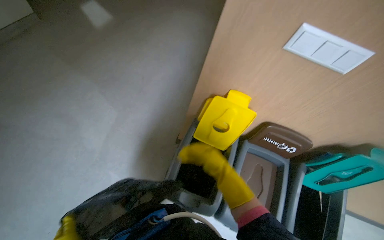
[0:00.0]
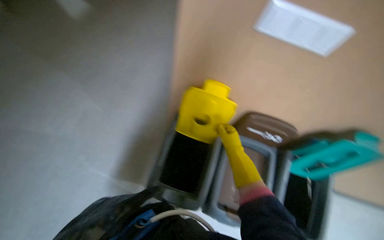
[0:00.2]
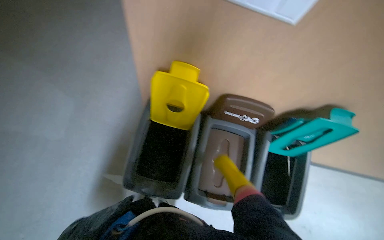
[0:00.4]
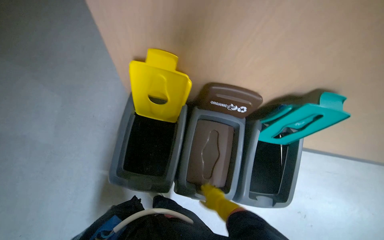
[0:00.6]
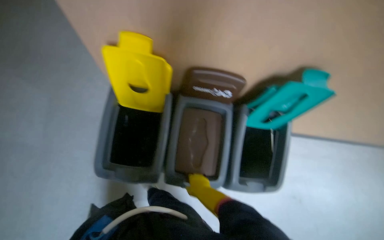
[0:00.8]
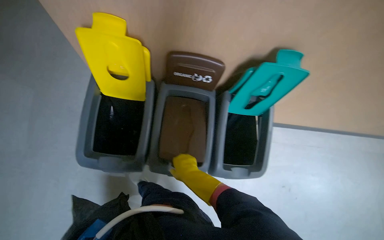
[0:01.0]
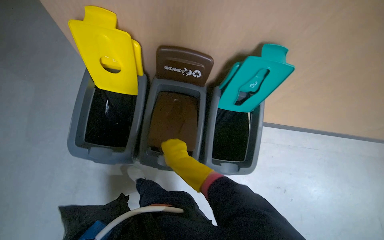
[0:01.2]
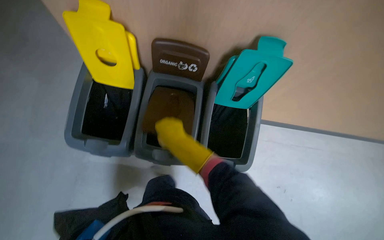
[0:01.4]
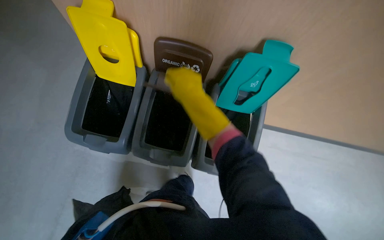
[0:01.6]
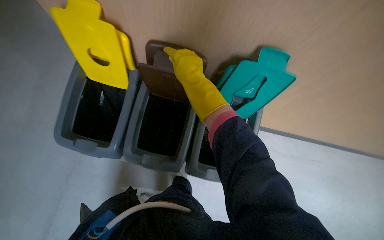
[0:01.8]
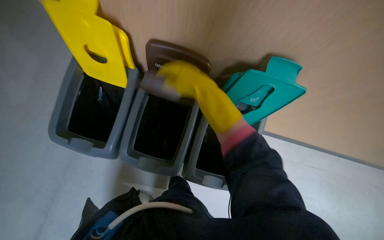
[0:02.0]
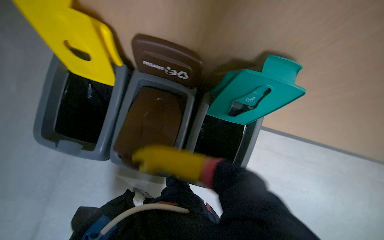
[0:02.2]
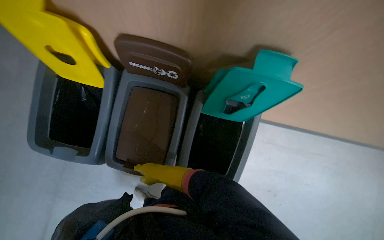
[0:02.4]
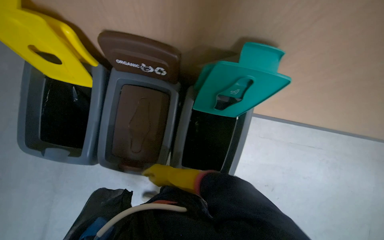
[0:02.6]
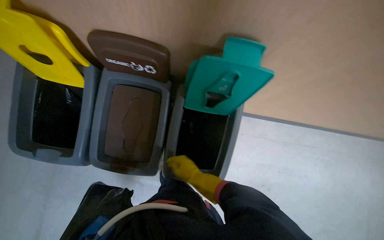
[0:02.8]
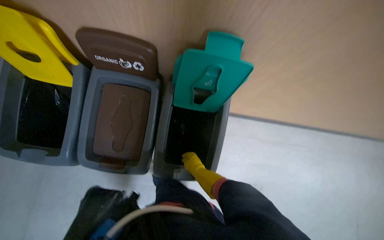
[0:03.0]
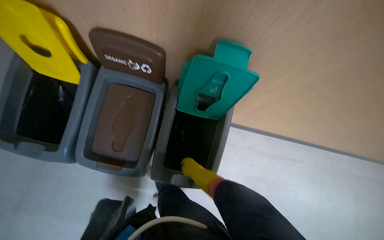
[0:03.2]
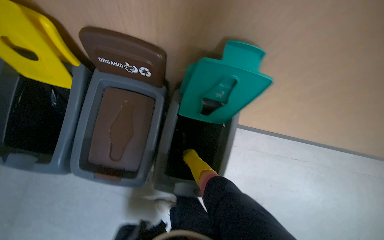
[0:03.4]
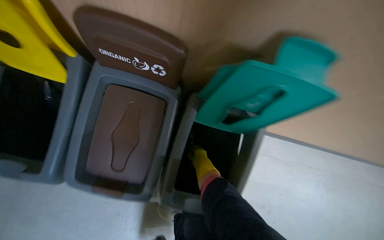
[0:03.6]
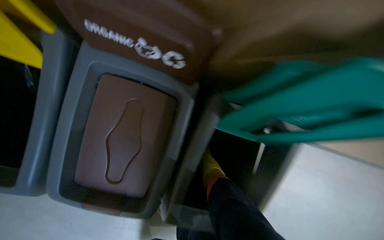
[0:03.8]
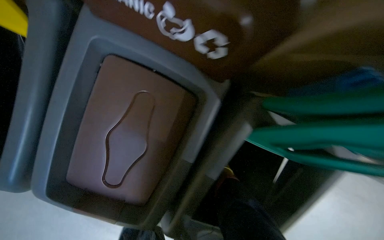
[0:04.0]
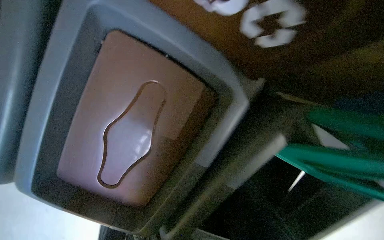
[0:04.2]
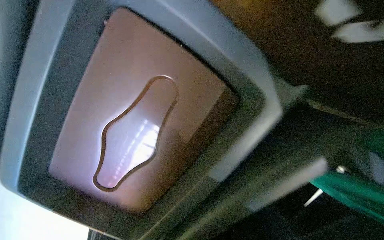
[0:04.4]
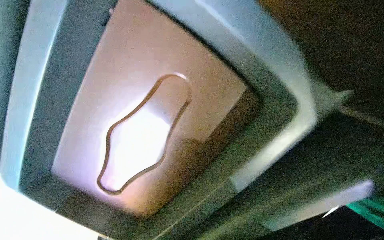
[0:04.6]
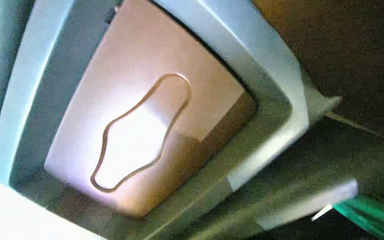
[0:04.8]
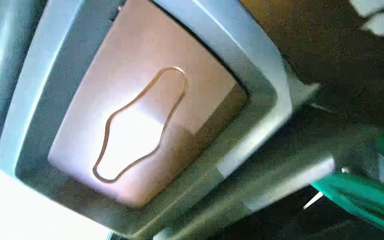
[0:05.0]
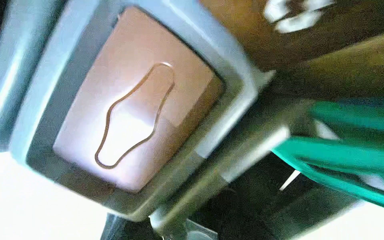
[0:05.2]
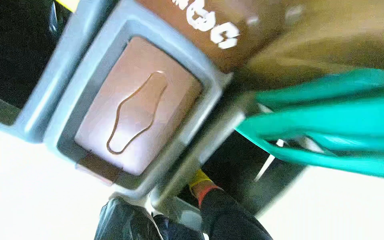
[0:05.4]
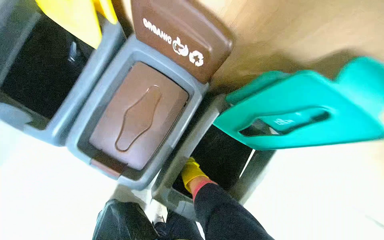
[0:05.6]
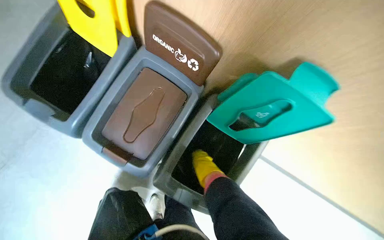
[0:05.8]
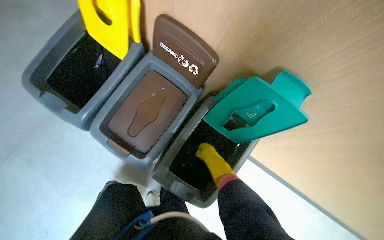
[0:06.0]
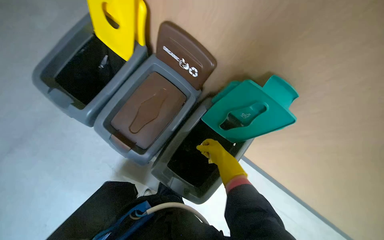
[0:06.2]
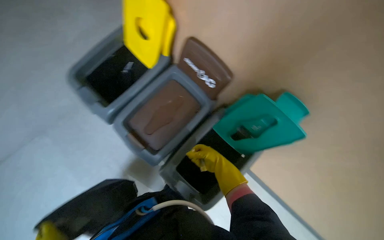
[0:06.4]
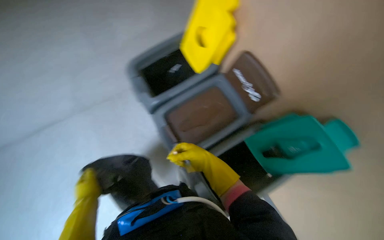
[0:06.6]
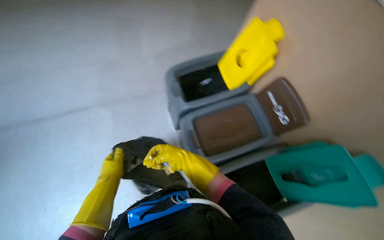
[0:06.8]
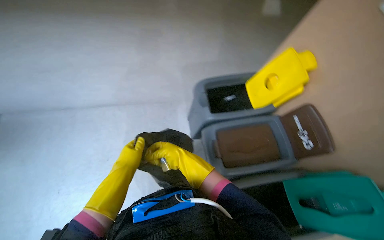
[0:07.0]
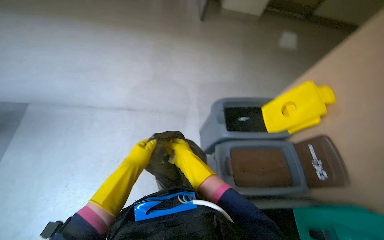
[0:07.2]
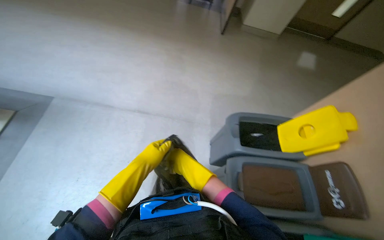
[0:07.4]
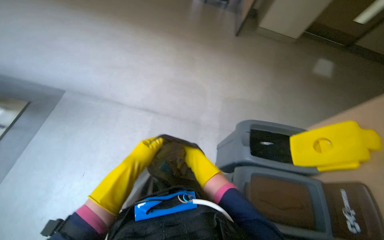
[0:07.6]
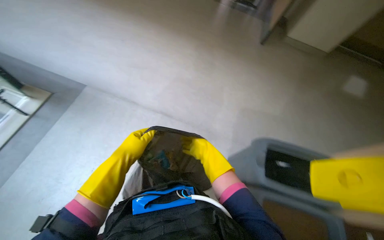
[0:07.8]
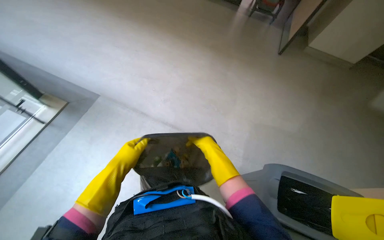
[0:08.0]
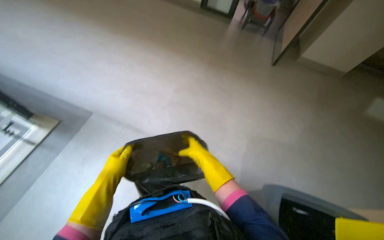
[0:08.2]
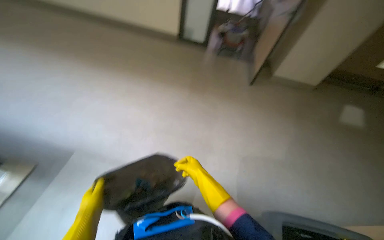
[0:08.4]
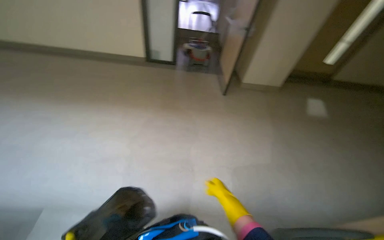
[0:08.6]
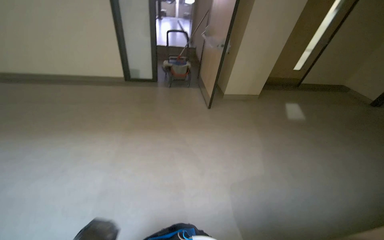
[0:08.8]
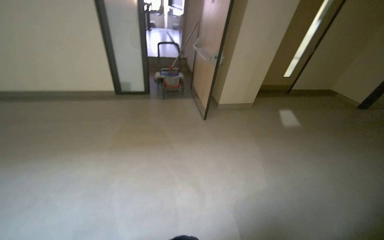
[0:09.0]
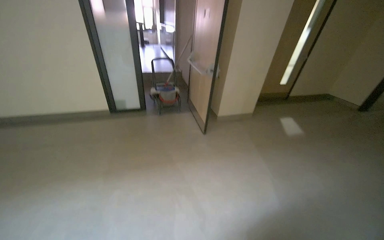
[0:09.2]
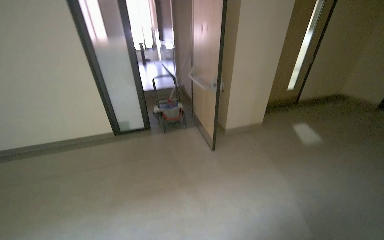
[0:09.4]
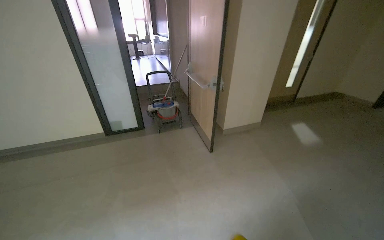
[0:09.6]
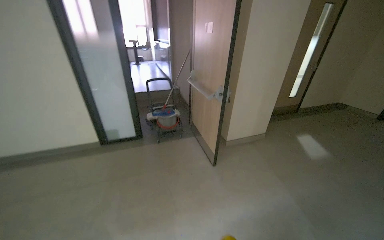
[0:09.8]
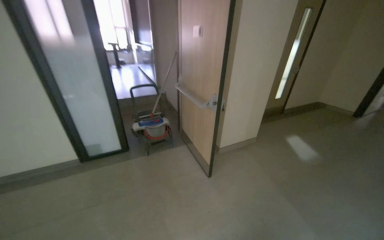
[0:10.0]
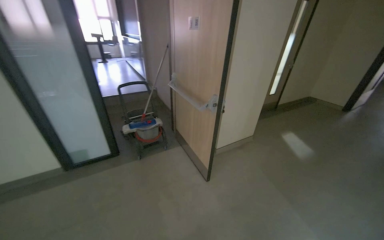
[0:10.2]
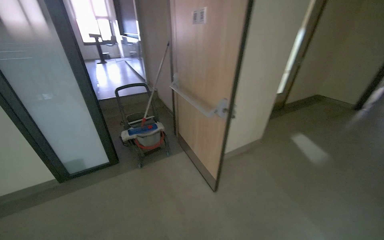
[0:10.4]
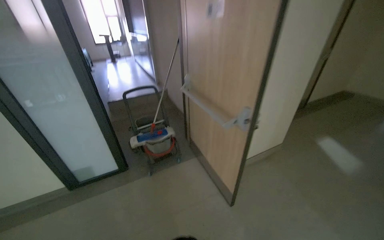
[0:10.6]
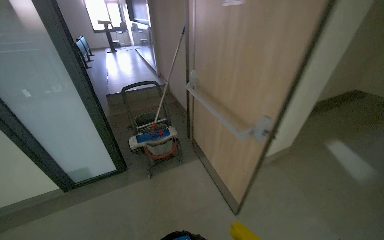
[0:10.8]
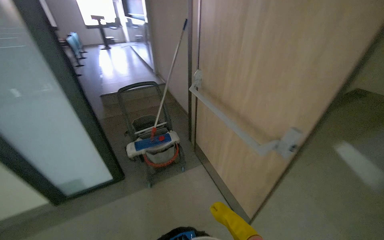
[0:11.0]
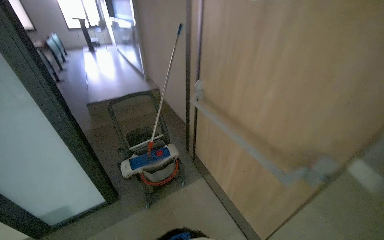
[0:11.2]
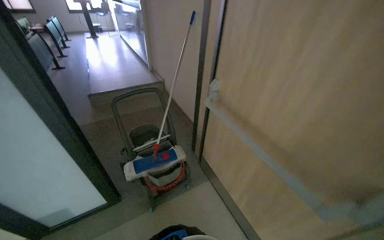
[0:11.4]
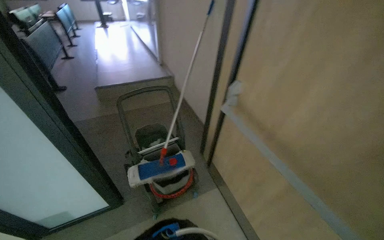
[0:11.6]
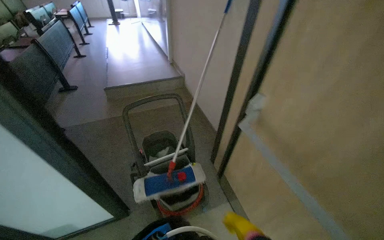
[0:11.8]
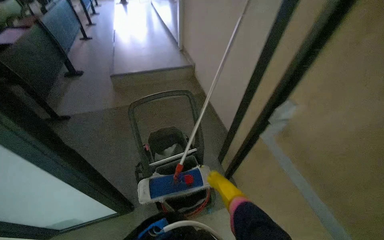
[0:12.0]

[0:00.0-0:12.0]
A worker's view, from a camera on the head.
Job: managing trash.
The whole recording: Collecting and sorting trash into bins. The worker collects a trash bag and sorts its contents into recycling bins.
0:00.0 to 0:01.6: The camera is carried to the right, roughly 60 cm. The camera pitches downward, by about 15 degrees.
0:01.6 to 0:03.0: The right hand is displaced farther from the camera and down the picture by roughly 35 cm.
0:03.0 to 0:04.4: The wearer moves about 60 cm. The view tilts about 15 degrees downward. Everything in view rotates approximately 25 degrees clockwise.
0:06.0 to 0:07.6: The head turns to the left by about 70 degrees. The camera pitches upward, by some 30 degrees.
0:09.0 to 0:10.4: The wearer moves about 1 m.
0:10.4 to 0:12.0: The camera travels about 1.5 m. The view tips downward by approximately 15 degrees.

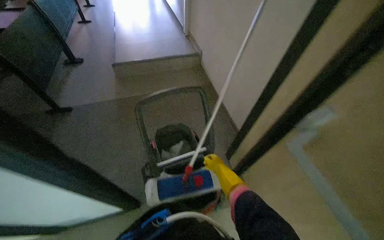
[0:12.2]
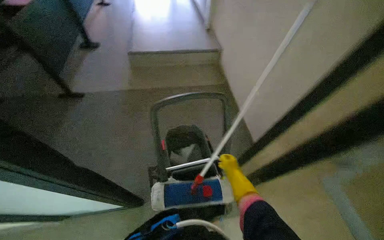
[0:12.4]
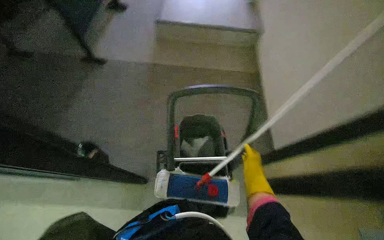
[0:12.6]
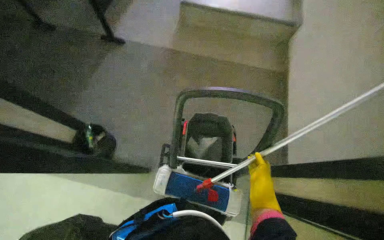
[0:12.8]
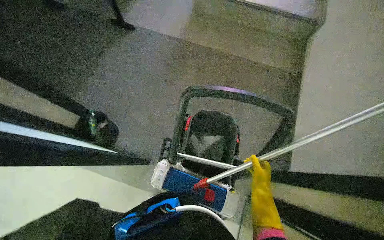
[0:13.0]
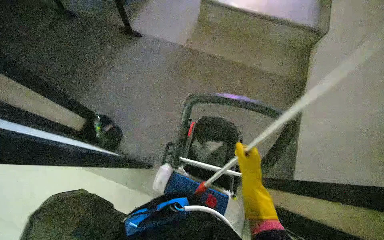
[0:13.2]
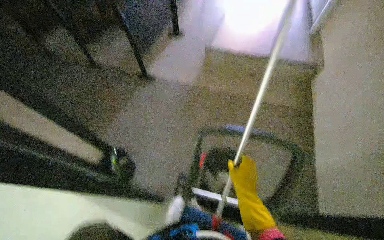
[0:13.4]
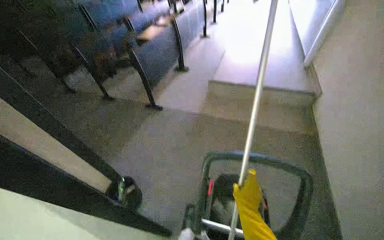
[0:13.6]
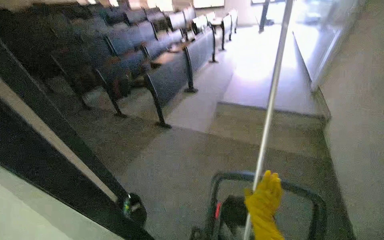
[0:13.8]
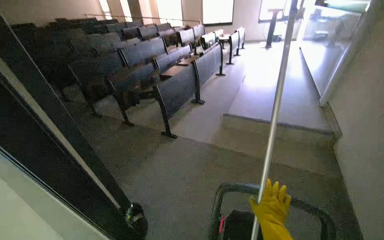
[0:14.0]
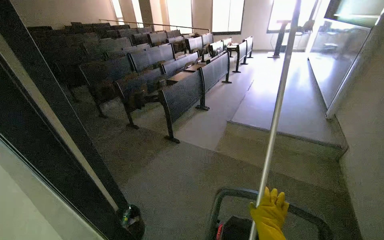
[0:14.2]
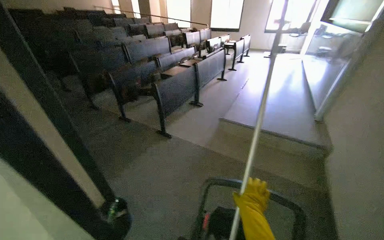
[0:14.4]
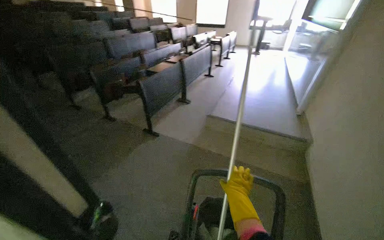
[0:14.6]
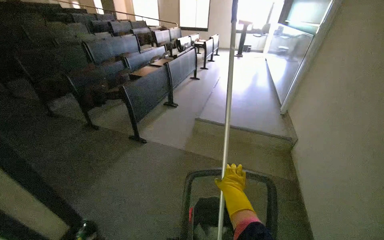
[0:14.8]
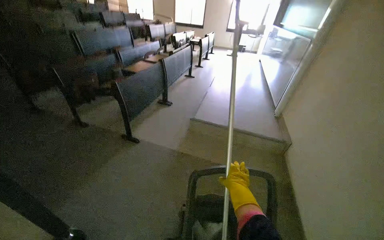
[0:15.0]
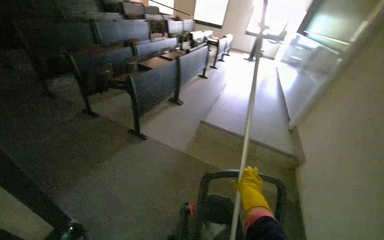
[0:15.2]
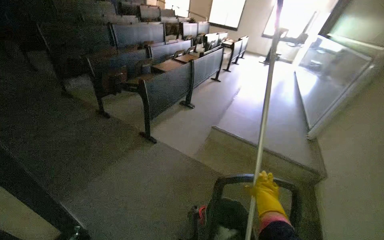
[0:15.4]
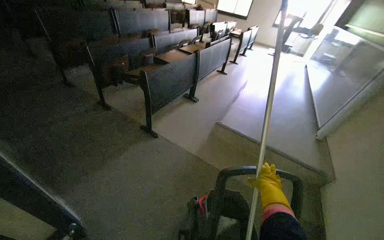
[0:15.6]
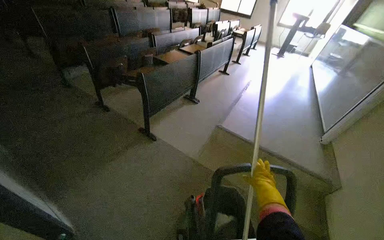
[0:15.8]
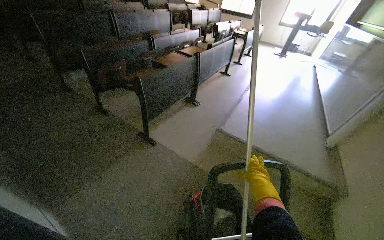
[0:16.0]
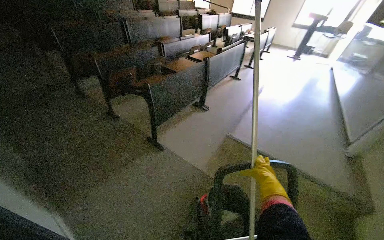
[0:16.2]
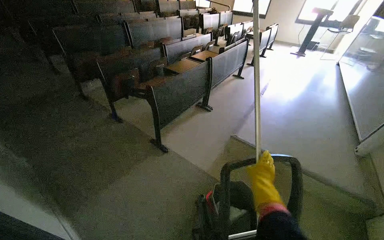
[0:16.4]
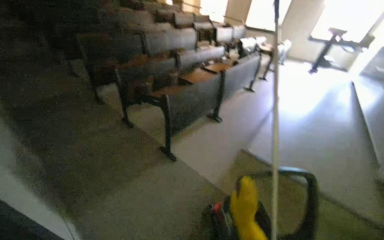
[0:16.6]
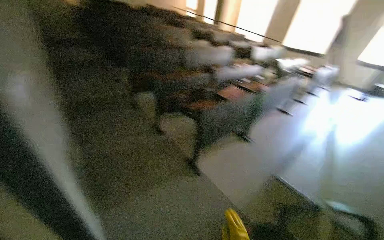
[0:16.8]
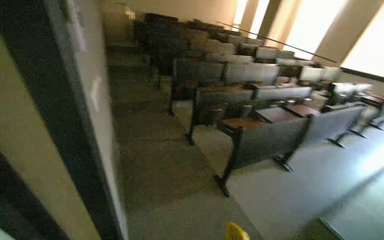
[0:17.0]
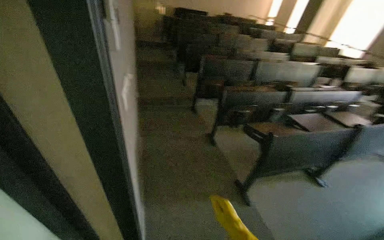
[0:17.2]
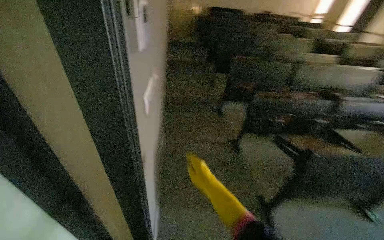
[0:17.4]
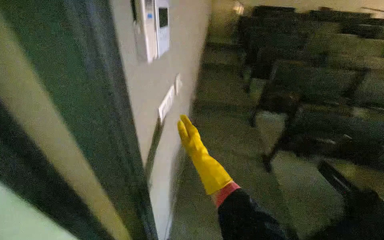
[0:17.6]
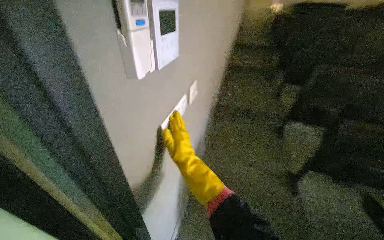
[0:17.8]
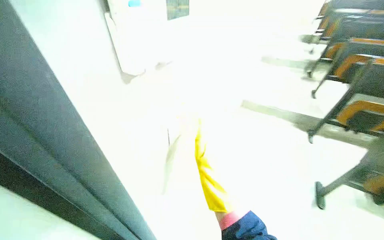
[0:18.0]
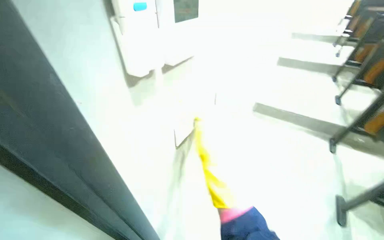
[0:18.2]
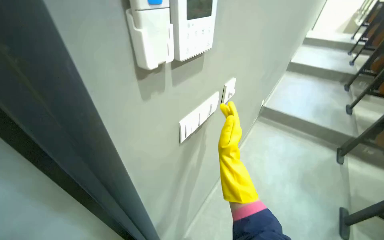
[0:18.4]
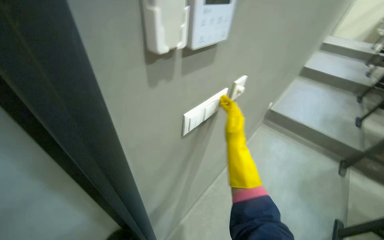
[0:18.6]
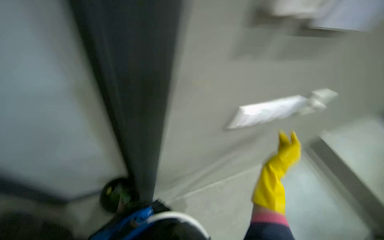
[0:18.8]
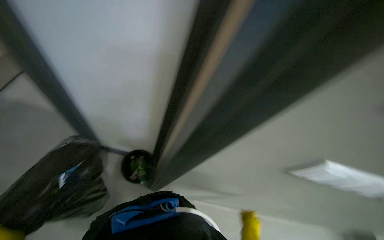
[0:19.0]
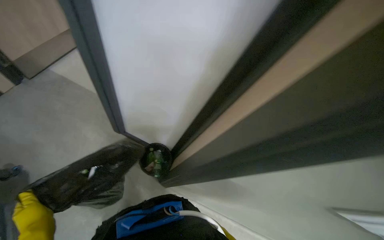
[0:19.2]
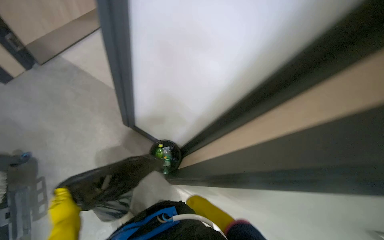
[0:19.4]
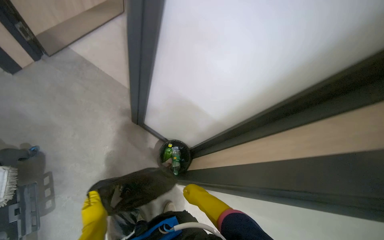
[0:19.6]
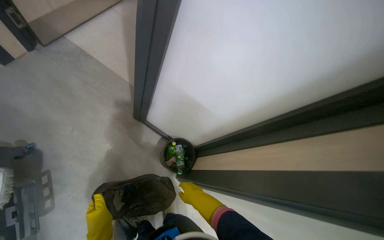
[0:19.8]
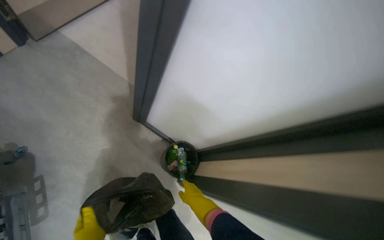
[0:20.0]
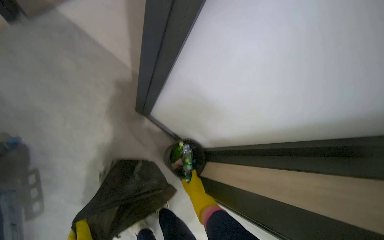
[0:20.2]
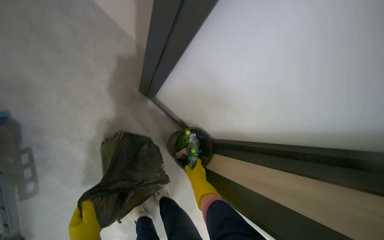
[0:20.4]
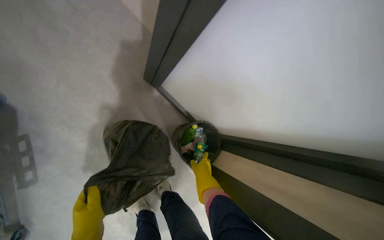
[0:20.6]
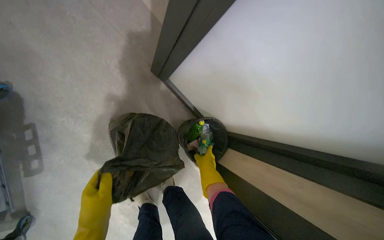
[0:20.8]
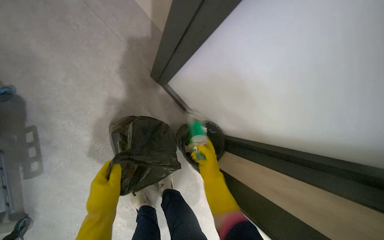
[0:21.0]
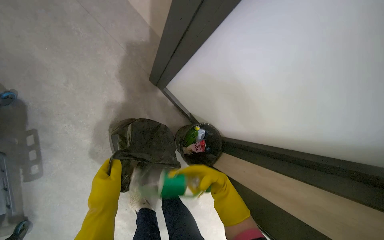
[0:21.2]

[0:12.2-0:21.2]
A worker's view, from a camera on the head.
Job: managing trash.
The whole recording: Collecting and sorting trash into bins. The worker collects a trash bag and sorts its contents into recycling bins.
0:12.2 to 0:13.8: The head turns to the left by roughly 40 degrees. The view tips upward by some 15 degrees.
0:13.8 to 0:15.2: The right hand goes roughly 20 cm up the picture.
0:15.2 to 0:16.6: The camera travels some 40 cm.
0:16.6 to 0:18.2: The camera travels roughly 50 cm. The wearer looks some 80 degrees further to the left.
0:18.2 to 0:19.8: The head rotates about 60 degrees to the left. The view tilts approximately 20 degrees downward.
0:19.8 to 0:21.2: The view tips downward by about 15 degrees. The right hand goes about 10 cm up the picture.
